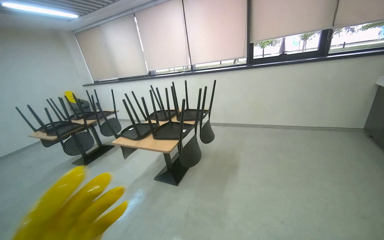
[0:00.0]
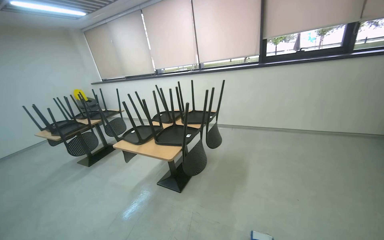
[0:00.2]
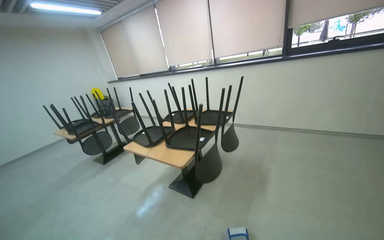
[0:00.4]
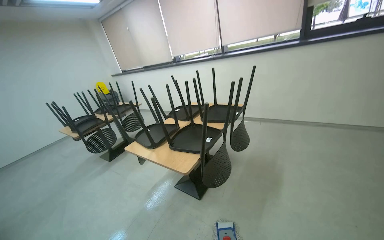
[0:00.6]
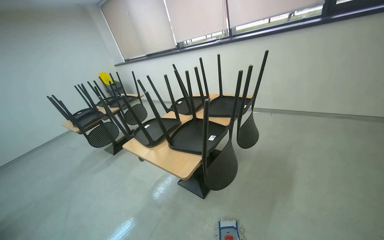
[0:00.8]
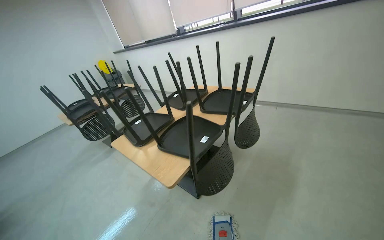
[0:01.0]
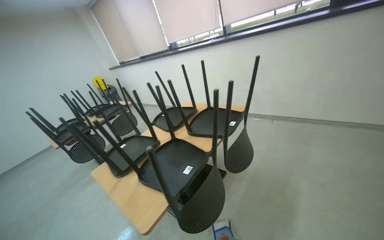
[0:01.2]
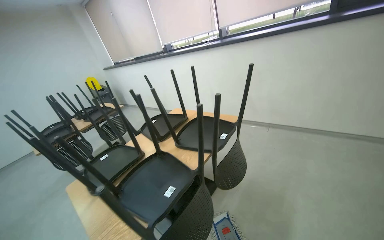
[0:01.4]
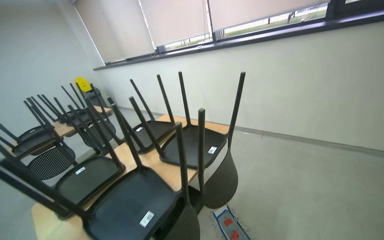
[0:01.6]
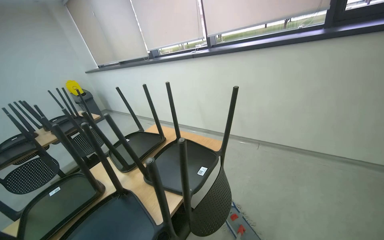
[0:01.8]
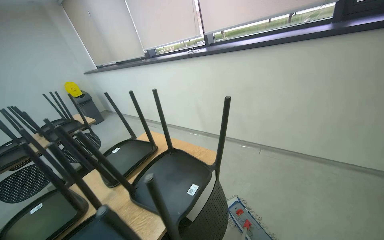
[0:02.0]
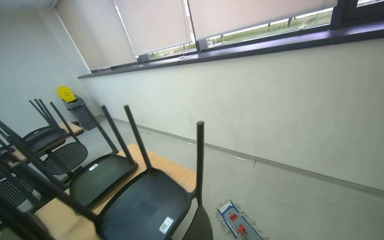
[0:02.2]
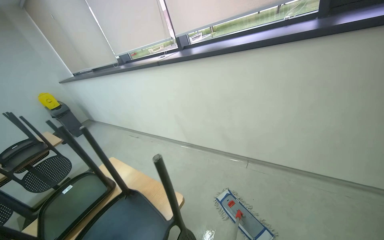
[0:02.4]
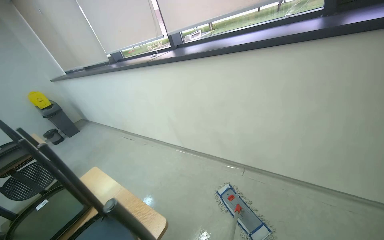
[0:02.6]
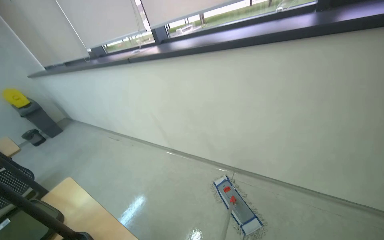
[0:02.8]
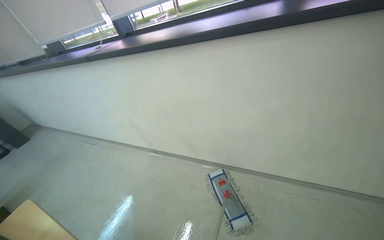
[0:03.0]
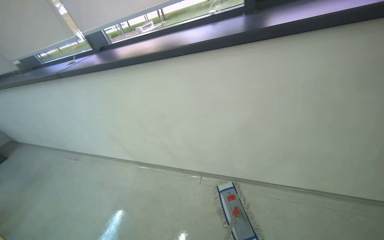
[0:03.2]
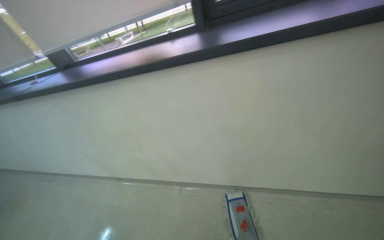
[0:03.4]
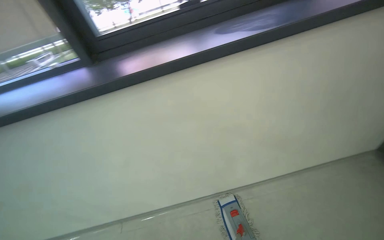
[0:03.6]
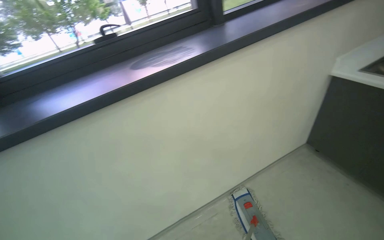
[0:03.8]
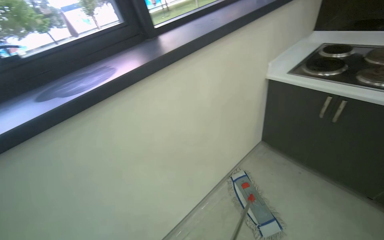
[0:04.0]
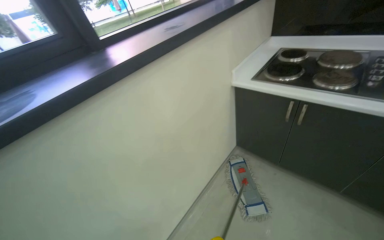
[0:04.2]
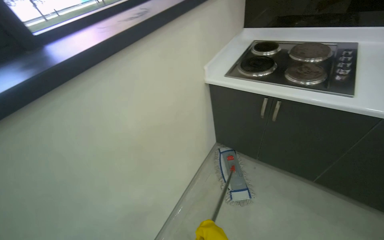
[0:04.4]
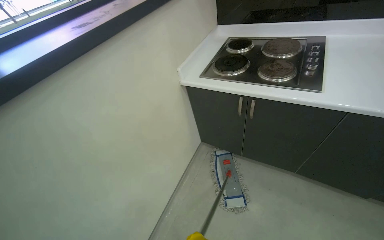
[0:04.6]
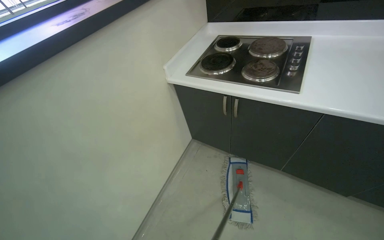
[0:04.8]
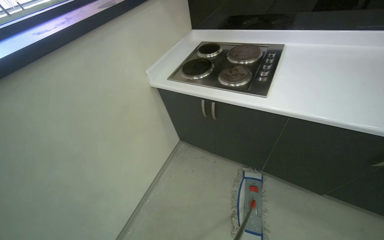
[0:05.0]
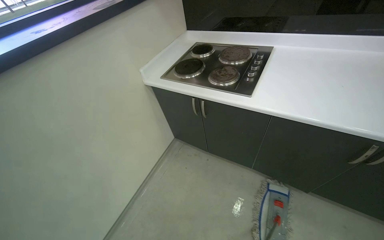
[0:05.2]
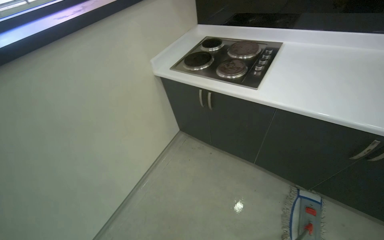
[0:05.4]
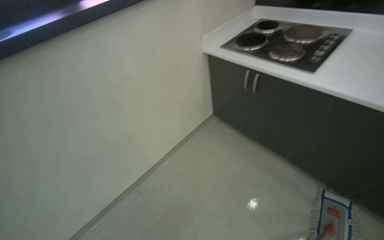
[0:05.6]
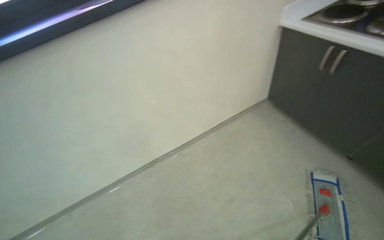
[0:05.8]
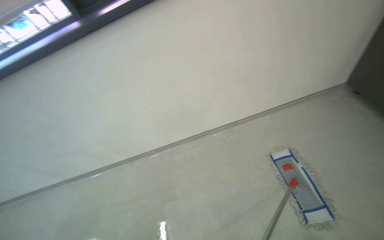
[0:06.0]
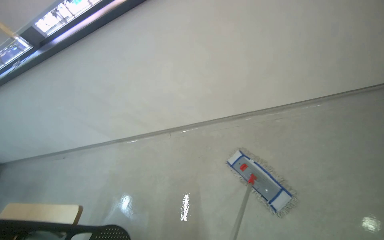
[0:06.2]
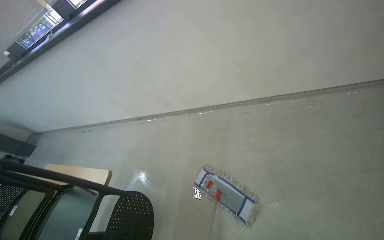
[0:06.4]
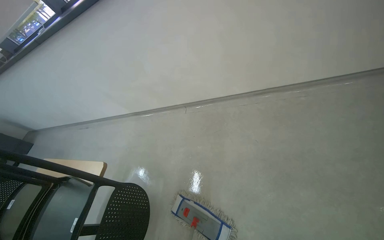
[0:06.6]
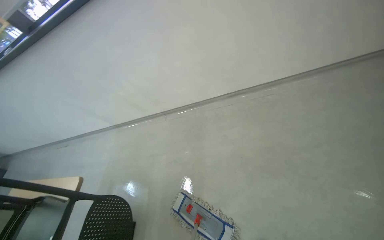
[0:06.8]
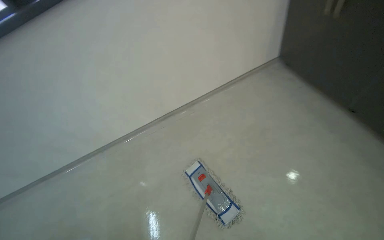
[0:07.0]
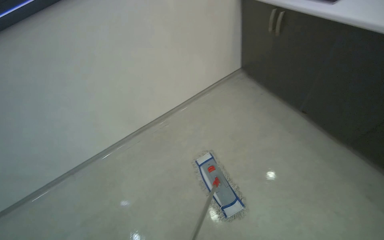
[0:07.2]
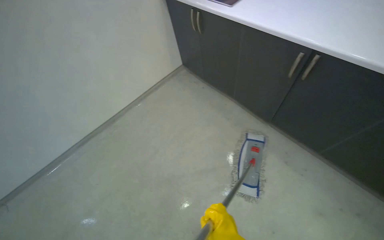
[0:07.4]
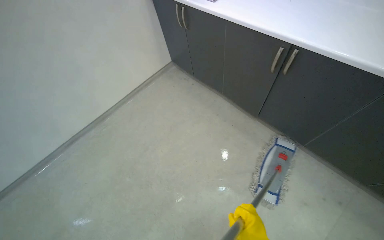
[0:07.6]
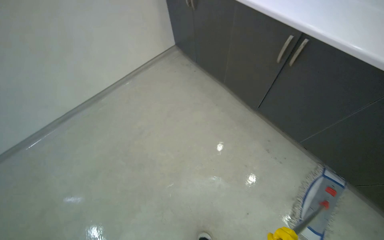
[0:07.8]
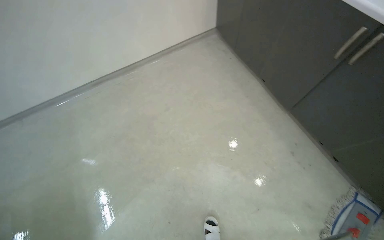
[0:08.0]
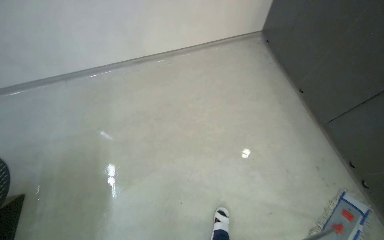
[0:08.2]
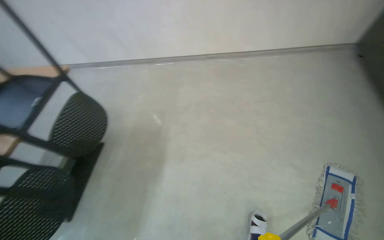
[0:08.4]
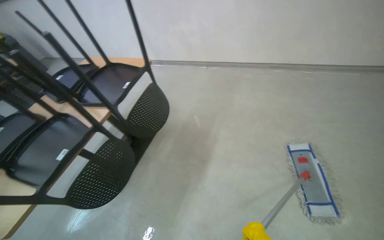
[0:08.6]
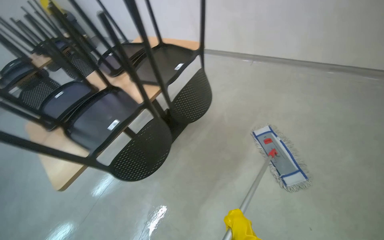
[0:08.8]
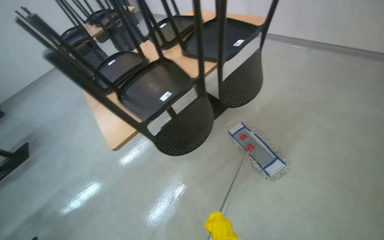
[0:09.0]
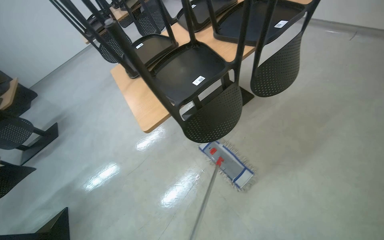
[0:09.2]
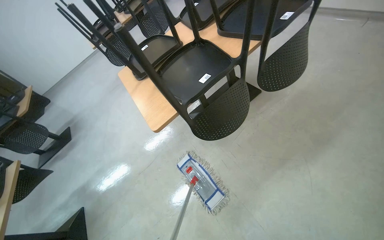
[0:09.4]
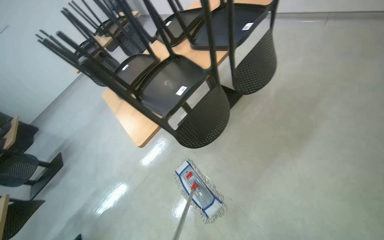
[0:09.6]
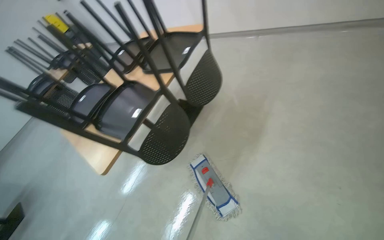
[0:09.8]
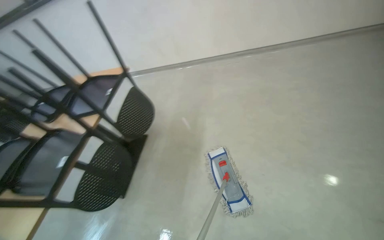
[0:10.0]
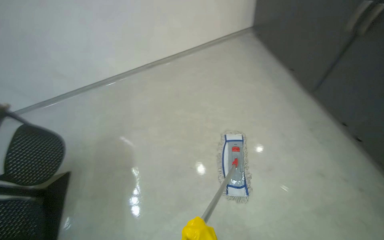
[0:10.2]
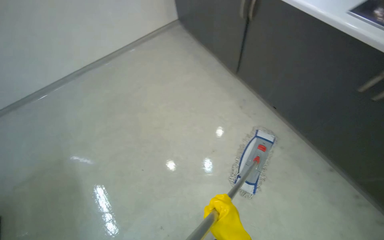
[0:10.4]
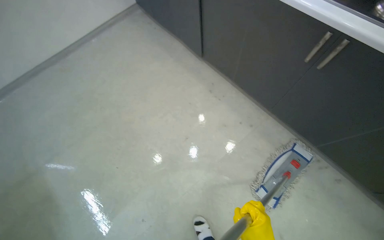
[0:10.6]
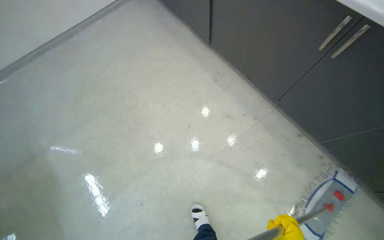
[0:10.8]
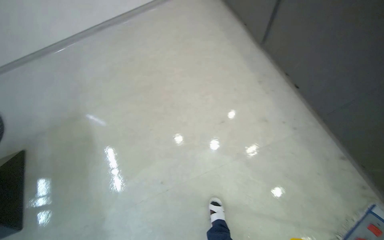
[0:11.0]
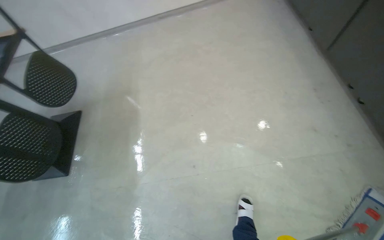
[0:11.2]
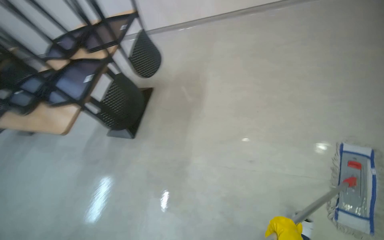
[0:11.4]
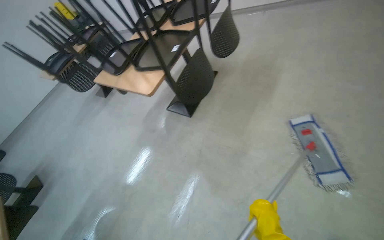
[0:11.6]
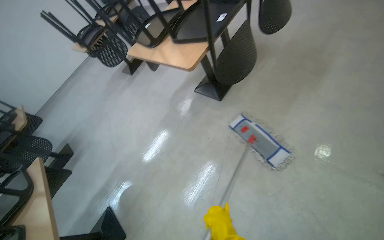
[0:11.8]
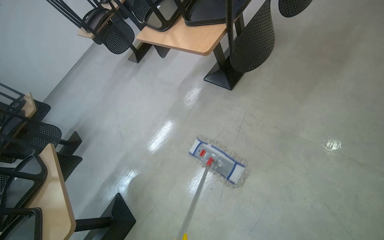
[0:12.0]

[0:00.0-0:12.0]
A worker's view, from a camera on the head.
Job: mopping floor.
The whole recording: Mopping canteen floor. The worker mops the canteen floor with a flat mop and a bucket.
0:00.0 to 0:01.6: The camera travels roughly 1.5 m.
0:01.6 to 0:03.0: The wearer moves roughly 1 m.
0:04.4 to 0:06.0: The camera is carried roughly 60 cm. The head turns to the left by approximately 35 degrees. The wearer looks some 15 degrees further downward.
0:07.6 to 0:09.0: The wearer moves roughly 80 cm. The head turns to the left by about 65 degrees. The wearer looks about 15 degrees further downward.

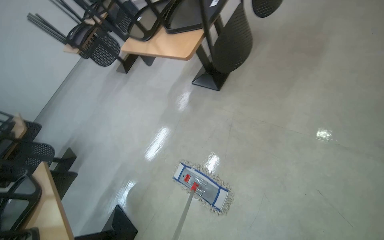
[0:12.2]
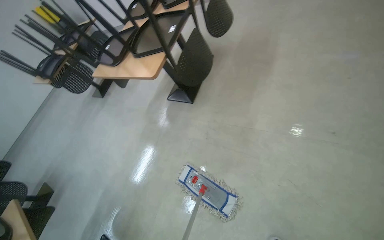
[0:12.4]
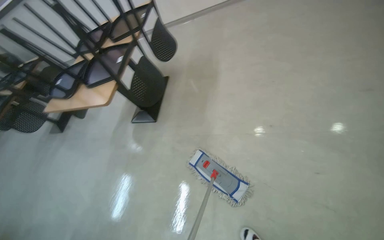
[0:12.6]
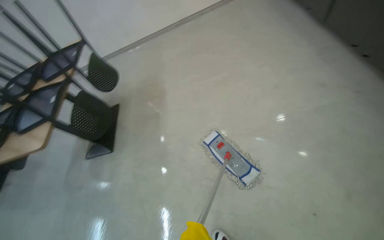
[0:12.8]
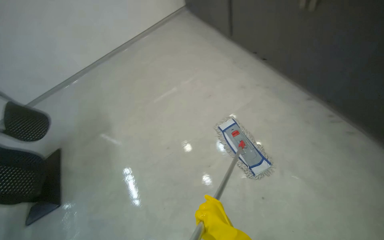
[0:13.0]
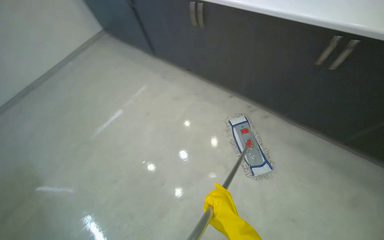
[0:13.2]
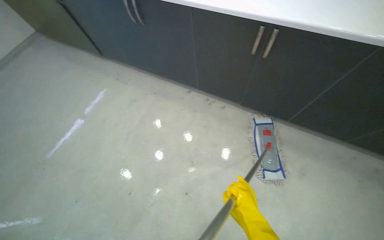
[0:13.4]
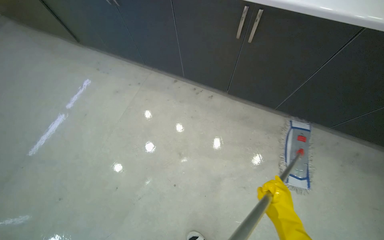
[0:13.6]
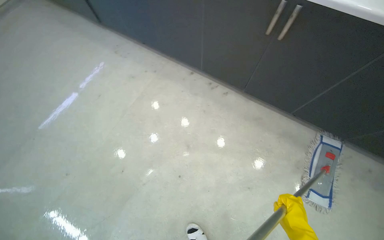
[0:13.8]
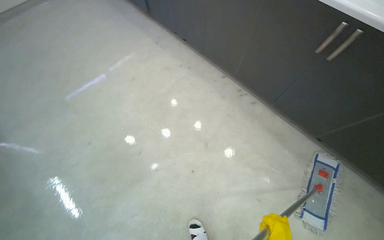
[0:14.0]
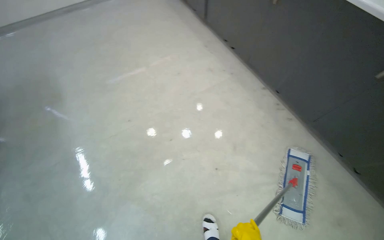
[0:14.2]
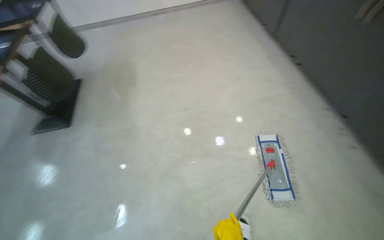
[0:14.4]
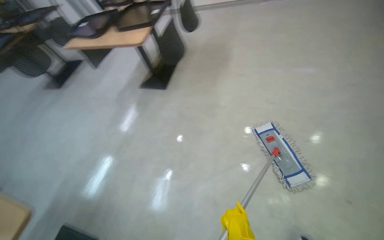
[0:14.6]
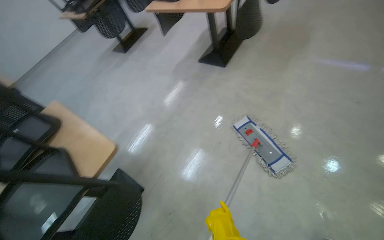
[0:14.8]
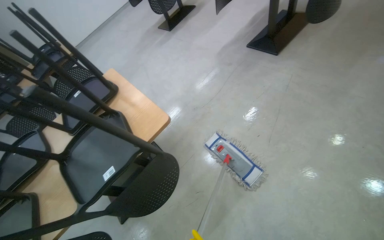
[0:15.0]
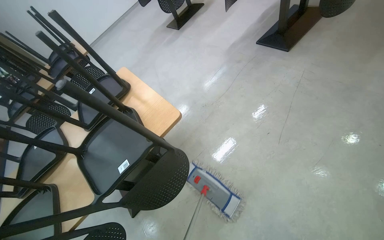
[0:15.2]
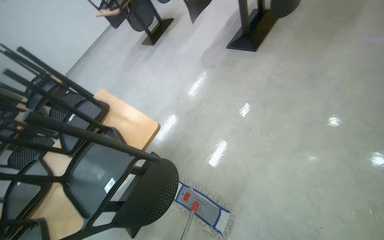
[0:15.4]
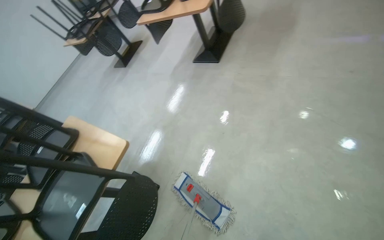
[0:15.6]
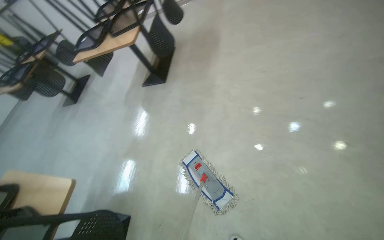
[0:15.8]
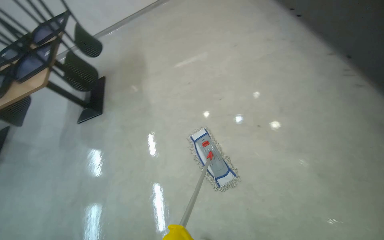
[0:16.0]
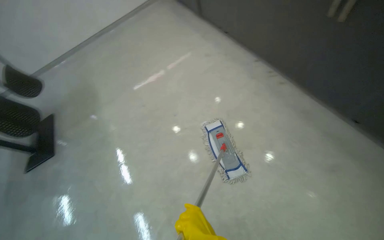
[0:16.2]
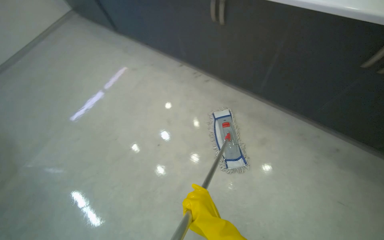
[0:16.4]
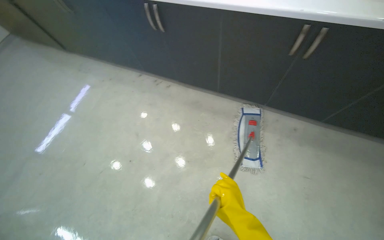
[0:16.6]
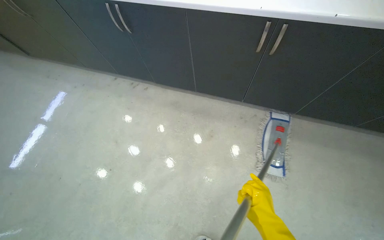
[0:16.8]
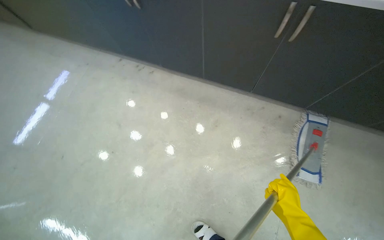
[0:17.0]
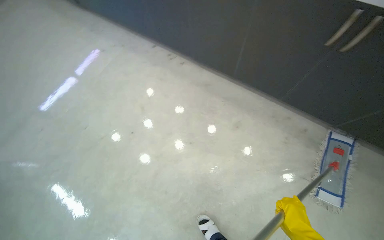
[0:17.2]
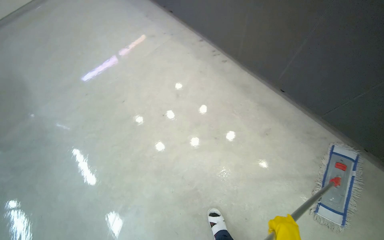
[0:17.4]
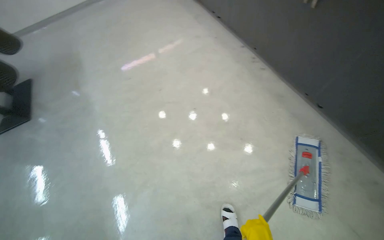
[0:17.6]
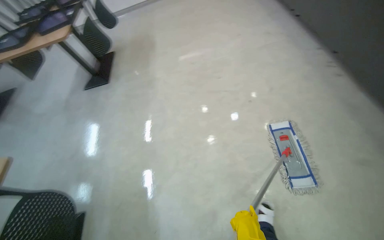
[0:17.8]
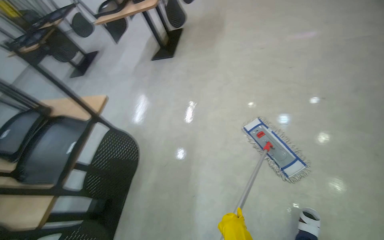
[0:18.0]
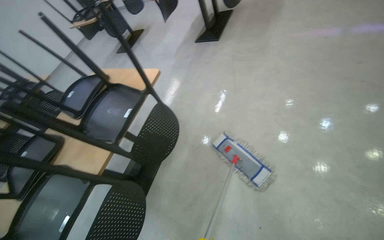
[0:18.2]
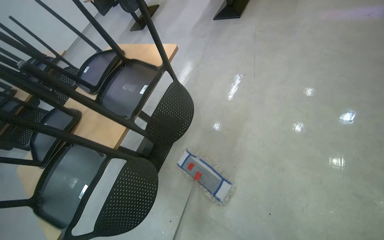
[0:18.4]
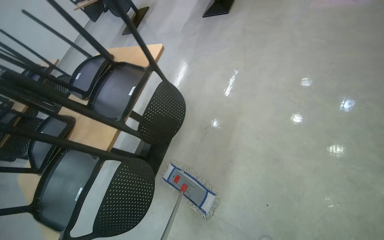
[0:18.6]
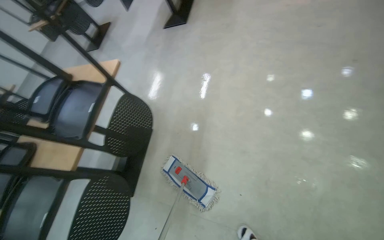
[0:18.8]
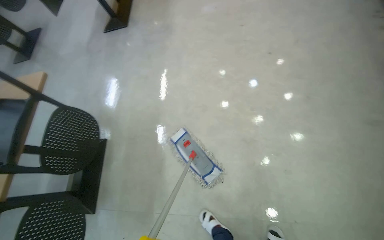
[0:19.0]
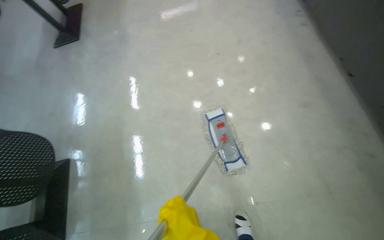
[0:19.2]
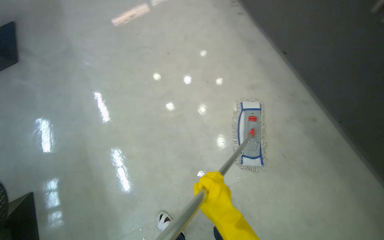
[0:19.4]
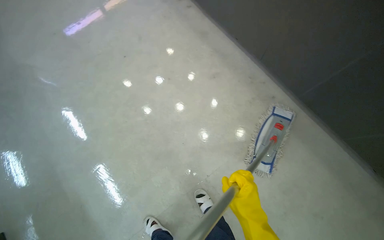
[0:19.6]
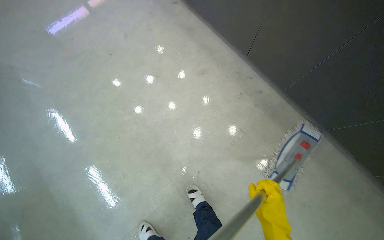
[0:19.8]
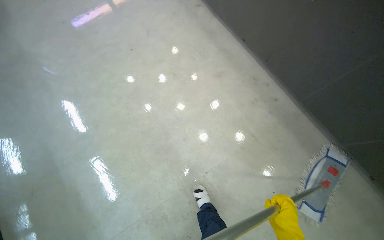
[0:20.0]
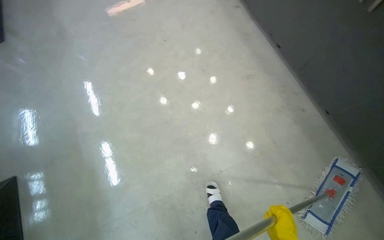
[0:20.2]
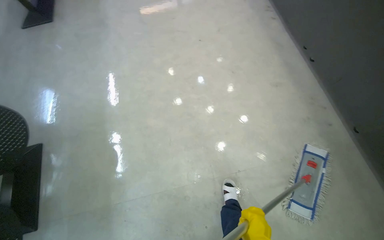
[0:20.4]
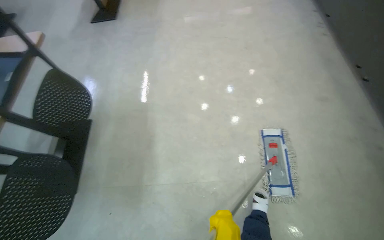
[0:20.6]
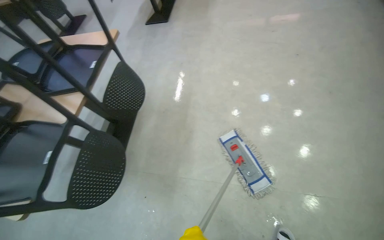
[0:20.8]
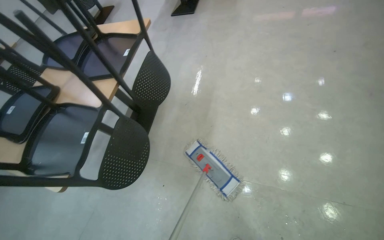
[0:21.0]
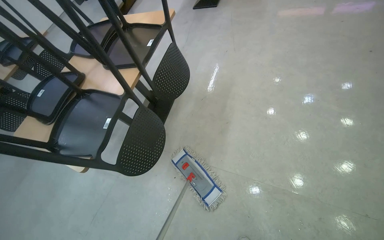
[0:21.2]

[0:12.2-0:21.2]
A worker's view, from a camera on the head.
Job: mopping floor.
The whole recording: Mopping canteen floor. The worker mops the canteen floor with a flat mop and a bucket.
0:12.2 to 0:13.8: The camera travels approximately 70 cm. The wearer looks some 55 degrees further to the right. The view tilts some 15 degrees upward.
0:13.8 to 0:15.2: The head travels roughly 60 cm. The wearer's head swings about 25 degrees to the left.
0:15.2 to 0:16.6: The camera travels approximately 1 m. The head turns to the right by some 60 degrees.
0:16.6 to 0:18.2: The camera travels roughly 70 cm. The head rotates some 75 degrees to the left.
0:18.2 to 0:19.8: The head travels about 80 cm. The wearer looks roughly 65 degrees further to the right.
0:19.8 to 0:21.2: The camera is carried roughly 70 cm. The head rotates some 50 degrees to the left.
